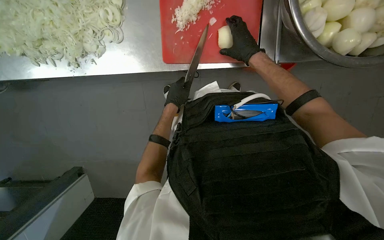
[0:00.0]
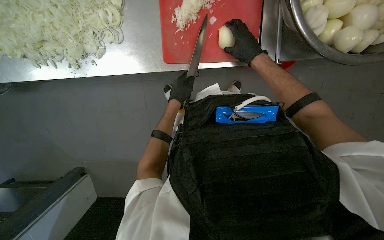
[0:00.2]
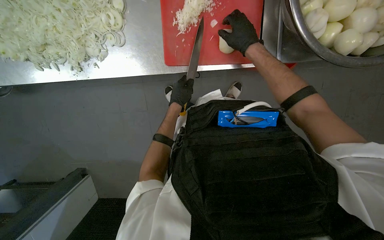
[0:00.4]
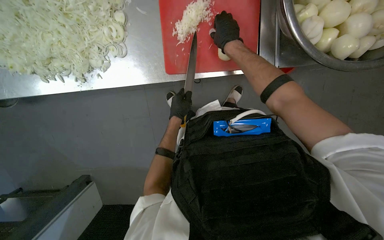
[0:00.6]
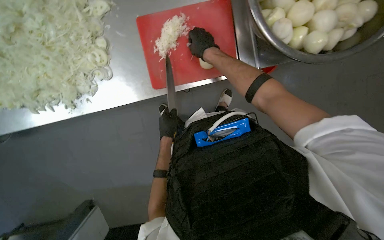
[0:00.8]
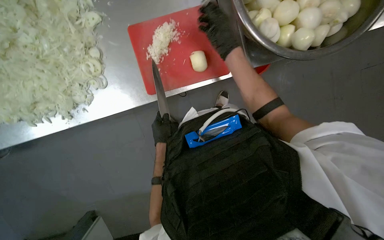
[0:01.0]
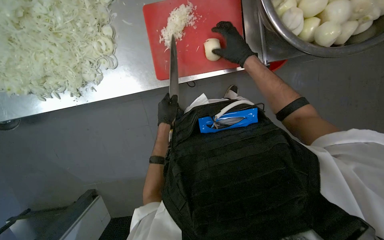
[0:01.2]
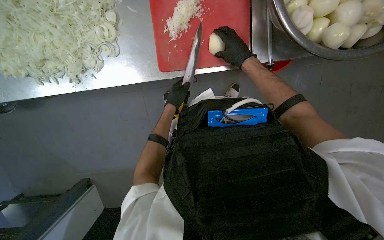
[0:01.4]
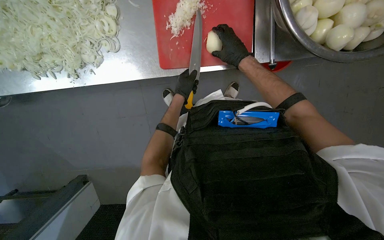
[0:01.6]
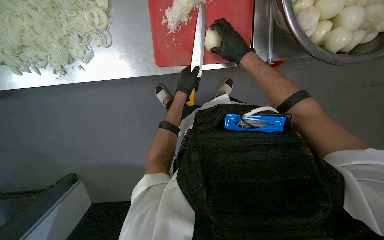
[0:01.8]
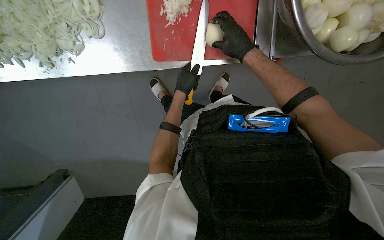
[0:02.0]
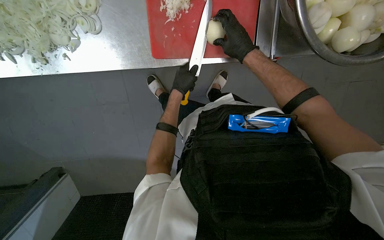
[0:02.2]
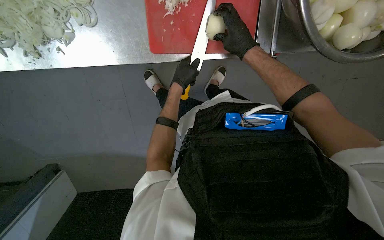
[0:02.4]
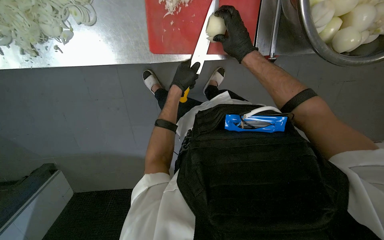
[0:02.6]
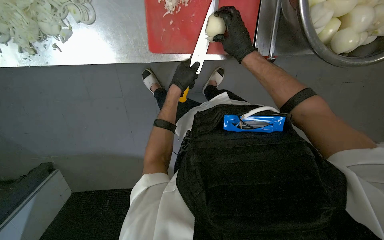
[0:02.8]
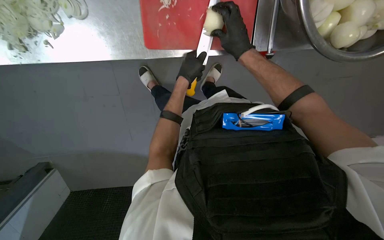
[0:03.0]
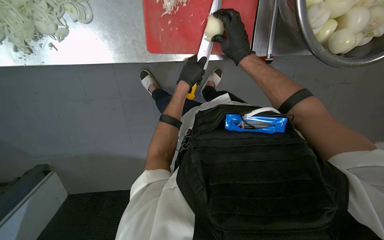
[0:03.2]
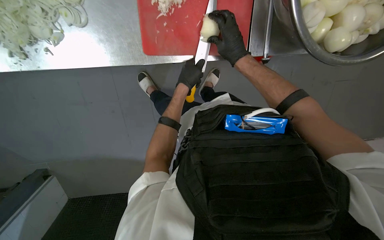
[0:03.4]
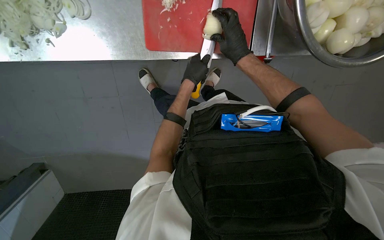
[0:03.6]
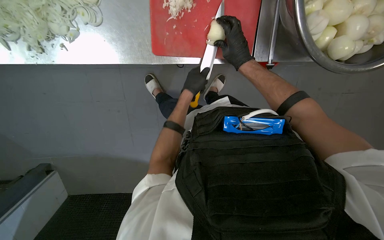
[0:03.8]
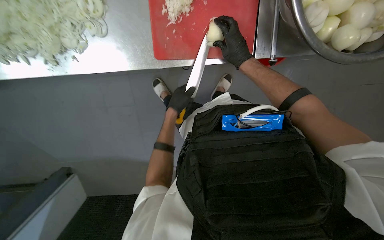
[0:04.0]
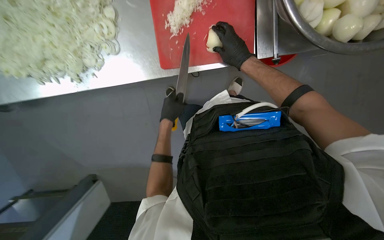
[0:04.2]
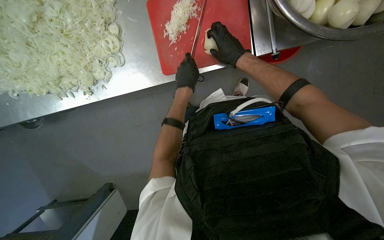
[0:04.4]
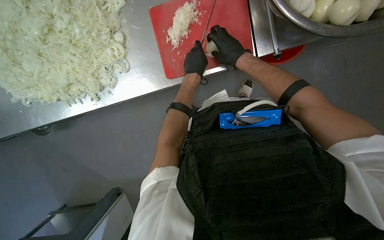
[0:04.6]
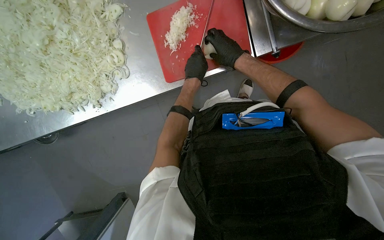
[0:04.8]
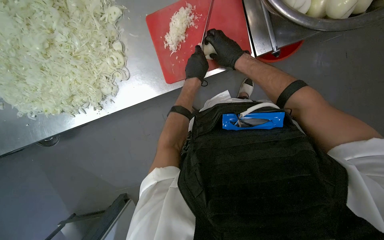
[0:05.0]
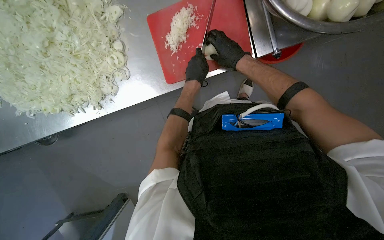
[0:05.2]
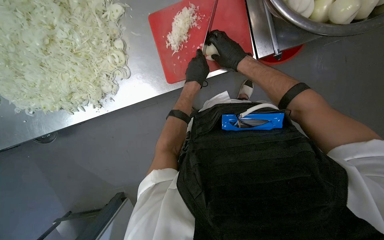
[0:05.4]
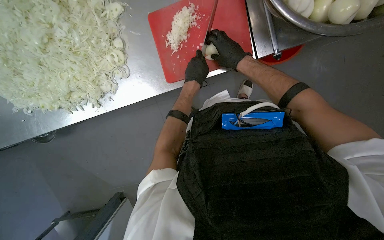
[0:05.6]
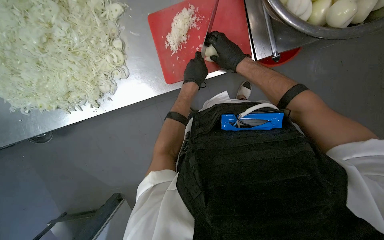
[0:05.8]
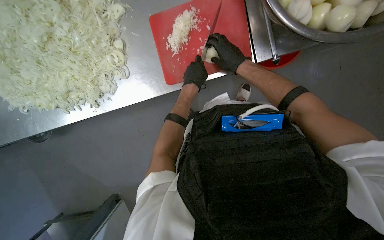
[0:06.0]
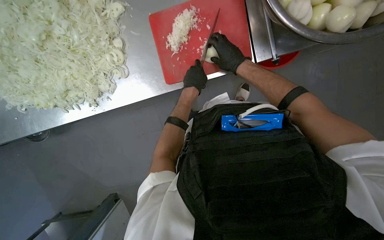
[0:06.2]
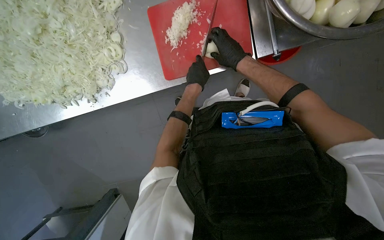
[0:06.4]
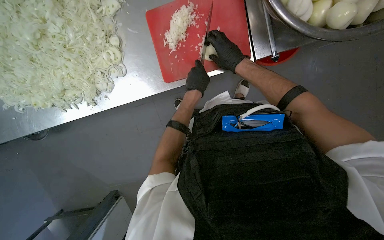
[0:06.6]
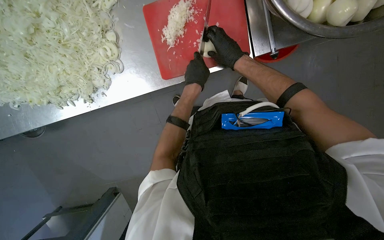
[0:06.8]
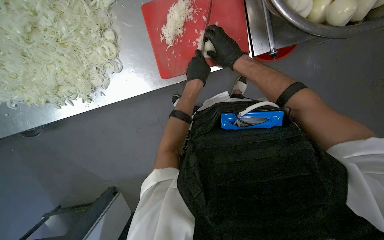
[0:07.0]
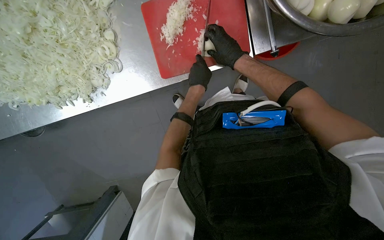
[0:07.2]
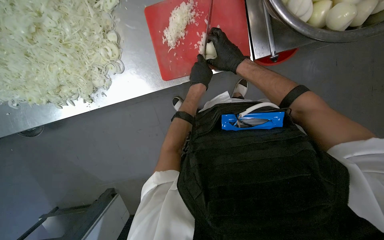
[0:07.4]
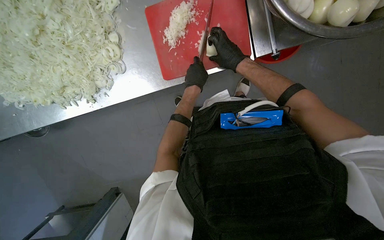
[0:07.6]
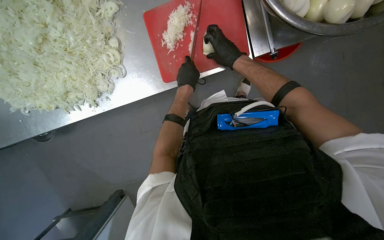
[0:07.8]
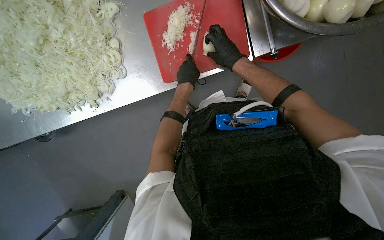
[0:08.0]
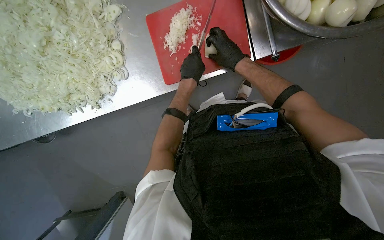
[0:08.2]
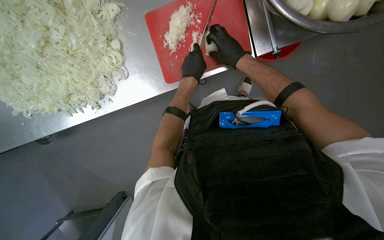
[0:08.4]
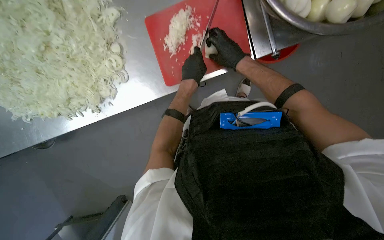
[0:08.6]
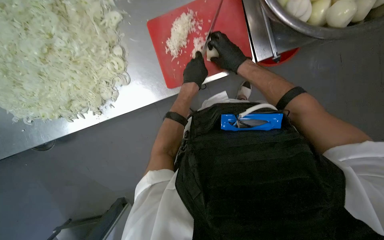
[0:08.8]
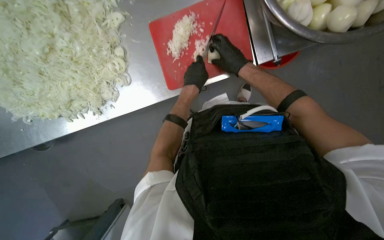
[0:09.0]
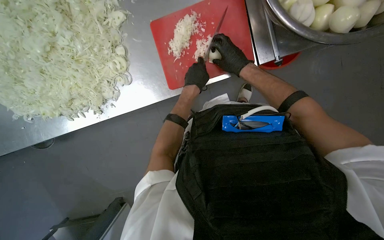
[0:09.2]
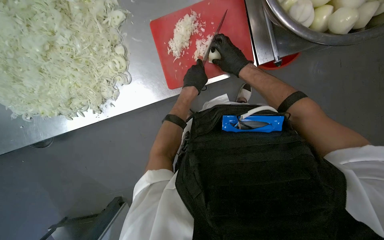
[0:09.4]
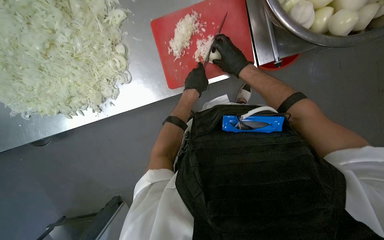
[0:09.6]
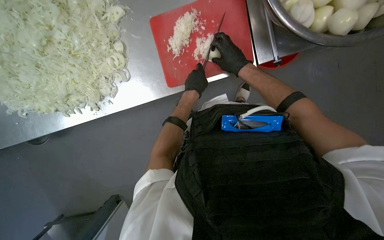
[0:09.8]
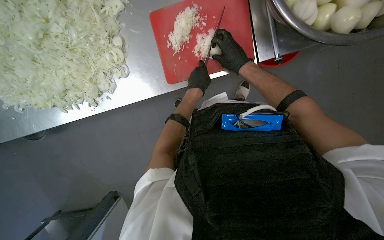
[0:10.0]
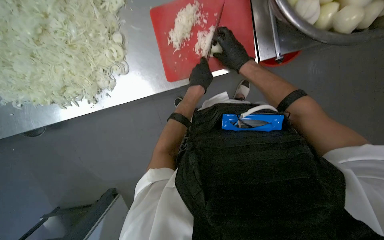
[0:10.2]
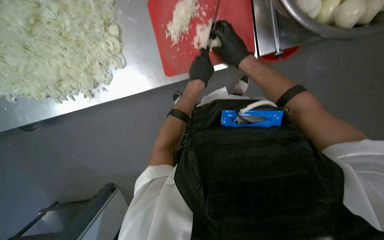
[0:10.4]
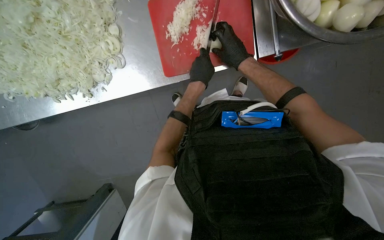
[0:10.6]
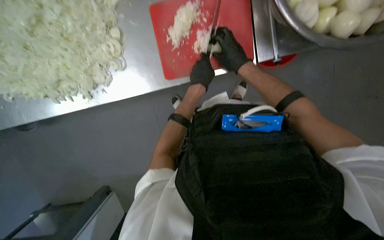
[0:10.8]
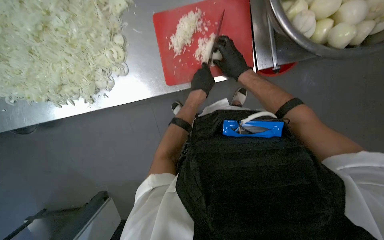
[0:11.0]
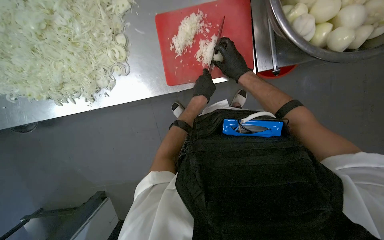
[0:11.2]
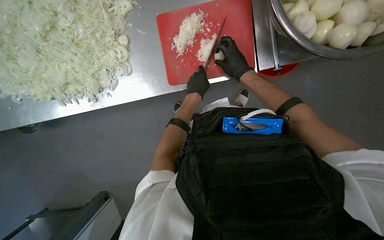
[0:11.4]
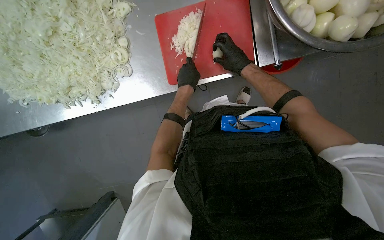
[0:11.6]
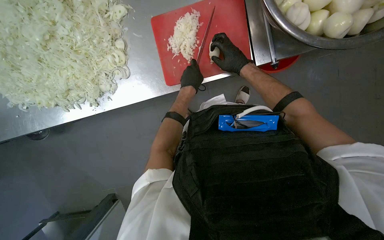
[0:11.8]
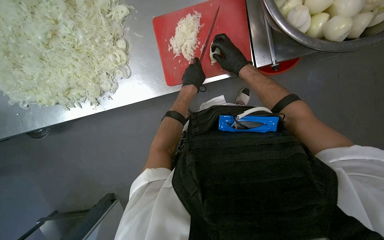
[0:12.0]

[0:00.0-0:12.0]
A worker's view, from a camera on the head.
Job: preparing food.
The whole recording: Preparing onions on cutting board. The worker slices and dices peeled onions on a red cutting board.
0:00.0 to 0:01.6: The right hand travels to the left and back again, about 10 cm each way.
0:01.6 to 0:03.0: The hands stay close to where they were, moving slightly.
0:03.0 to 0:04.4: The camera sweeps to the left, by roughly 15 degrees. The left hand reaches approximately 10 cm down the picture, then returns.
0:04.4 to 0:12.0: The hands are busy where they are.

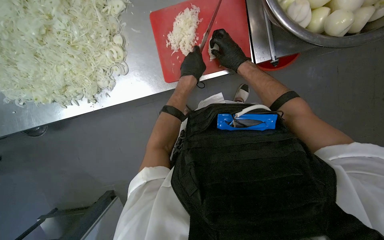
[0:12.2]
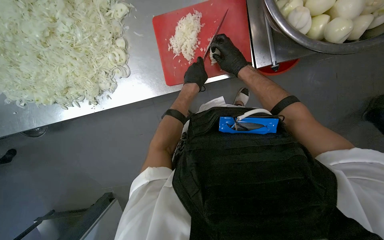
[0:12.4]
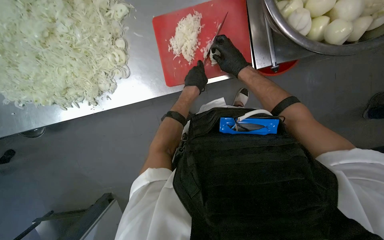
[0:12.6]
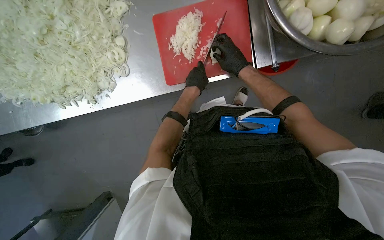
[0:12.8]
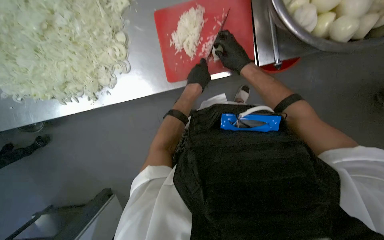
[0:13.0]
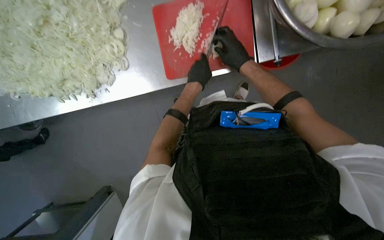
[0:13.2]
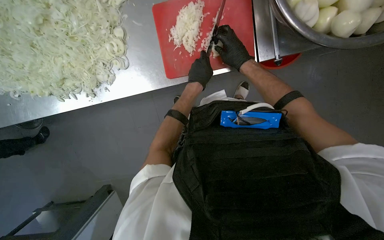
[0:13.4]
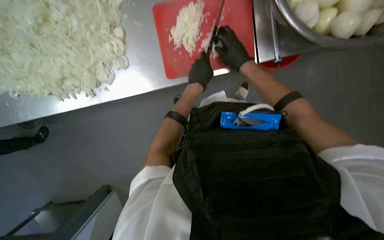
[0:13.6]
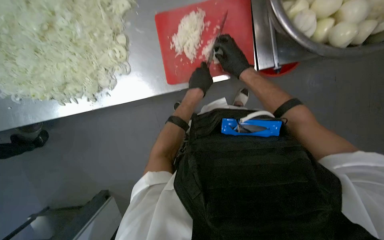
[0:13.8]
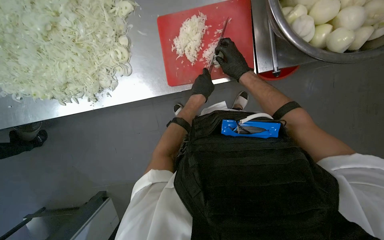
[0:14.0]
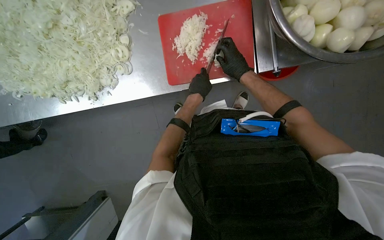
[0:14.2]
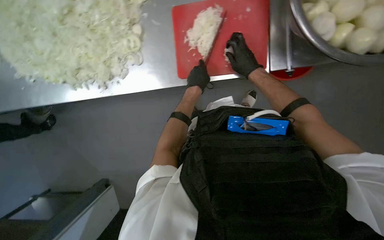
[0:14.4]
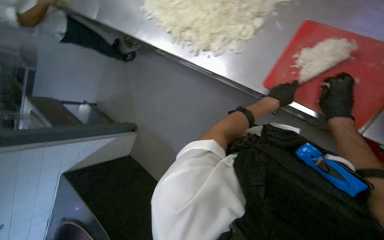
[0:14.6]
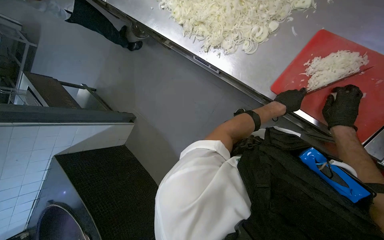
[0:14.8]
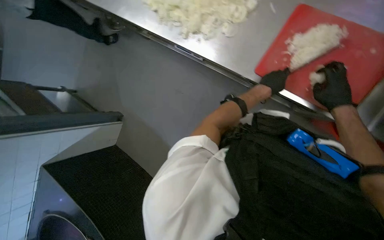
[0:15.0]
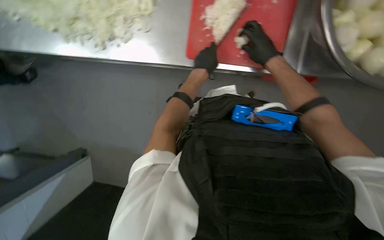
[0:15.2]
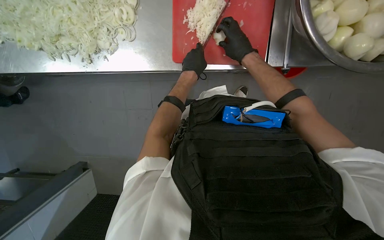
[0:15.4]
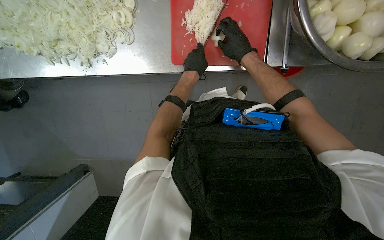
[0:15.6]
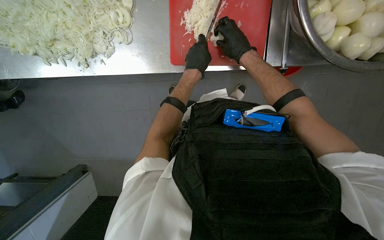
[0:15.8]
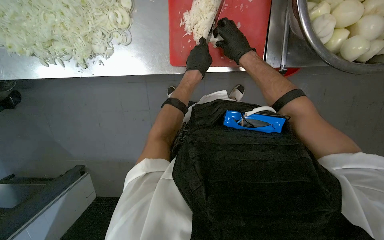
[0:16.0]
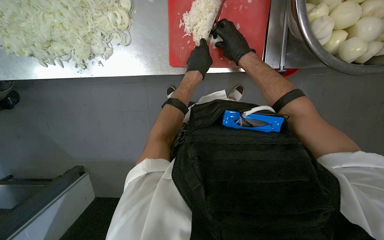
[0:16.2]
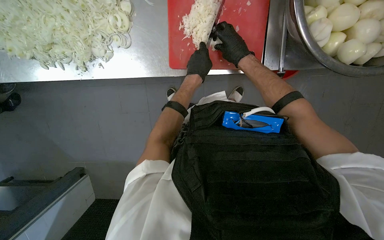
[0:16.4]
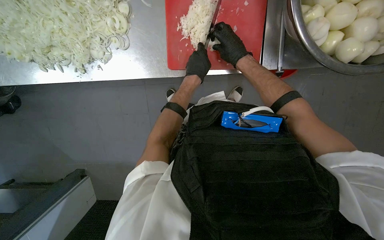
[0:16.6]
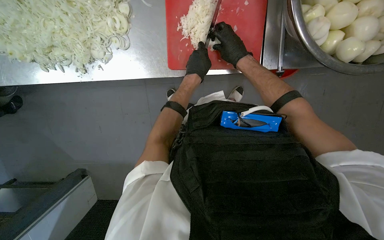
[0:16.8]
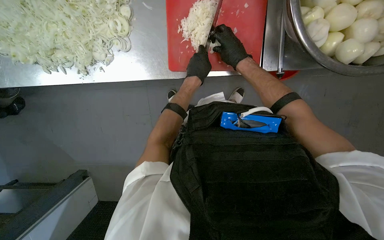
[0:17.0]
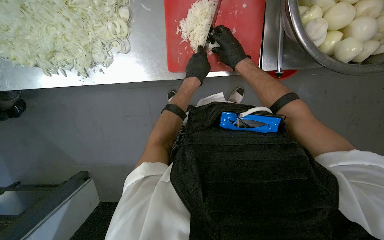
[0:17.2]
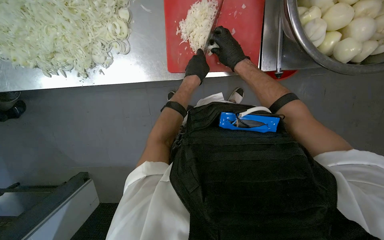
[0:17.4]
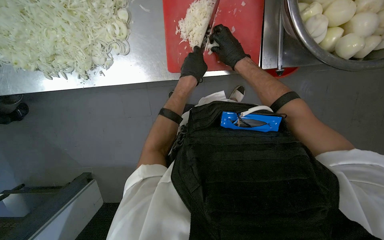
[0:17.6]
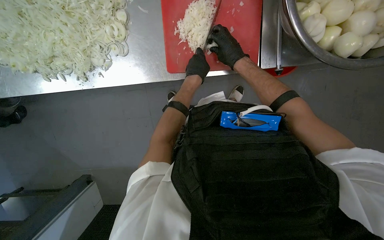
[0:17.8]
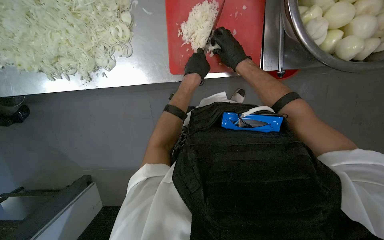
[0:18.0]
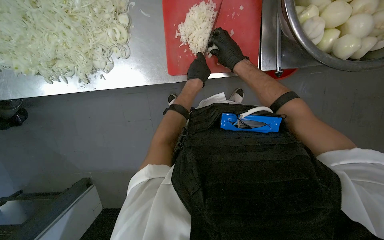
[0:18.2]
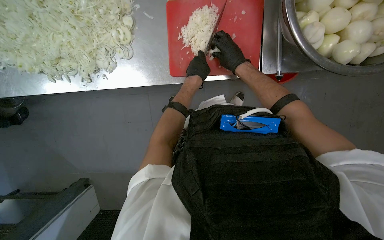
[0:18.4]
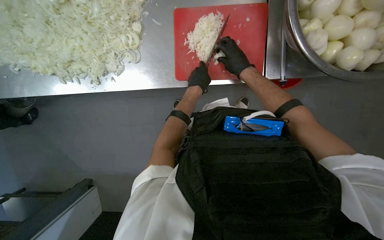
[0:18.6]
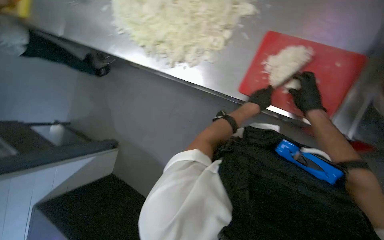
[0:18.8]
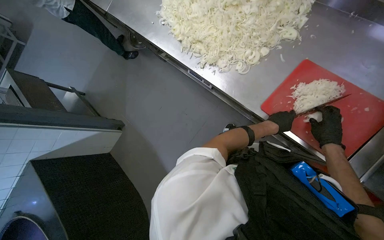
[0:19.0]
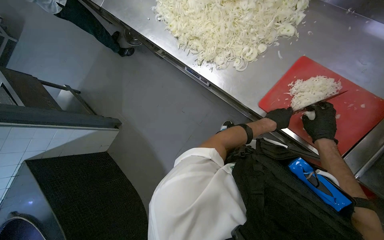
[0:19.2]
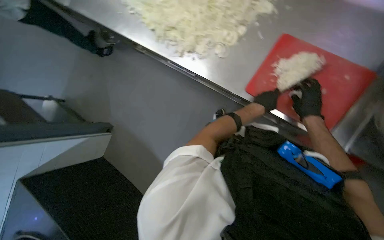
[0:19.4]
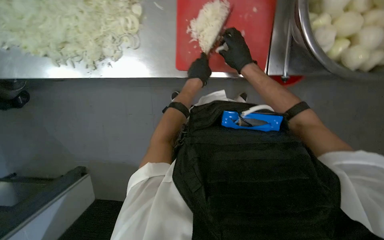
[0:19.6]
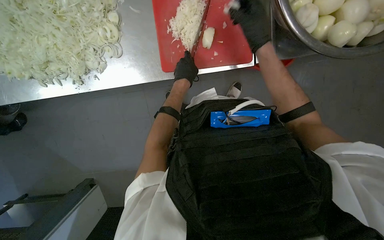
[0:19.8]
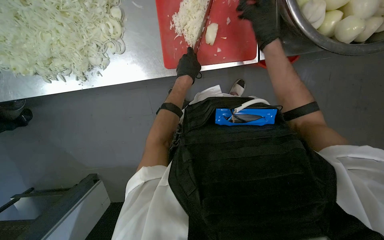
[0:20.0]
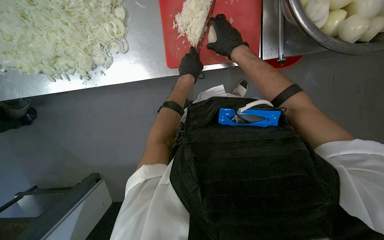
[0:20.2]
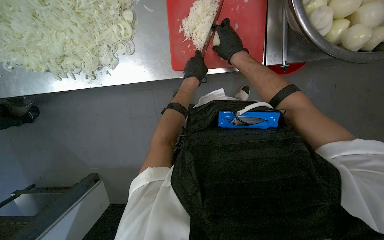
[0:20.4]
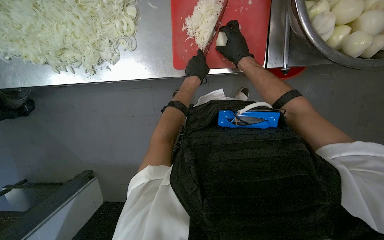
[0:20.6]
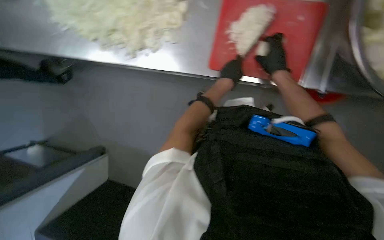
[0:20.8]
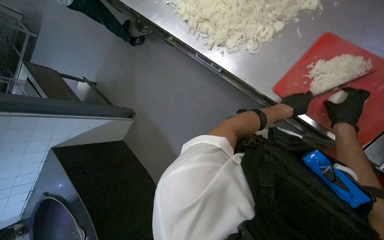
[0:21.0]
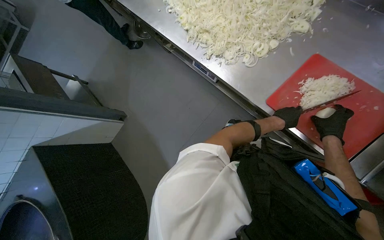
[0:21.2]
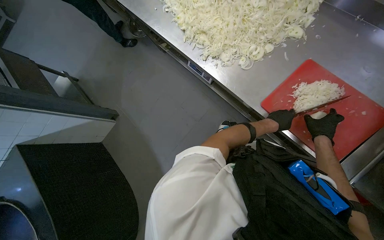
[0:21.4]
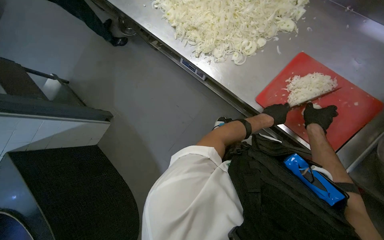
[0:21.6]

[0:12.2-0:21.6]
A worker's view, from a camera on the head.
Job: preparing food.
The whole recording: Preparing onions on cutting board. The worker slices and dices peeled onions on a red cutting board.
0:12.2 to 0:13.8: The hands work in one place, with small movements.
0:15.4 to 0:18.4: The hands work in one place, with small movements.
0:20.0 to 0:21.6: Everything in view rotates approximately 50 degrees clockwise.
